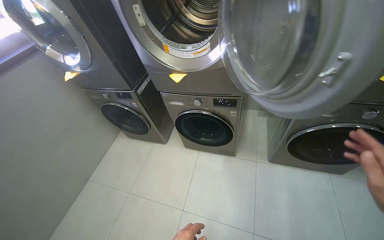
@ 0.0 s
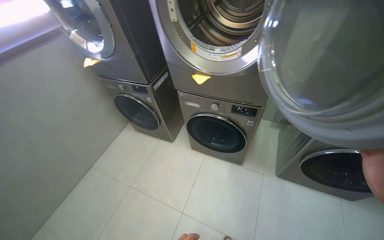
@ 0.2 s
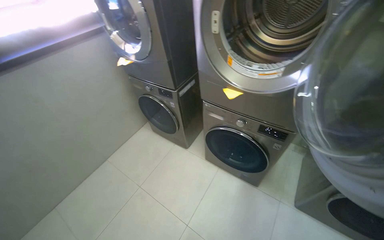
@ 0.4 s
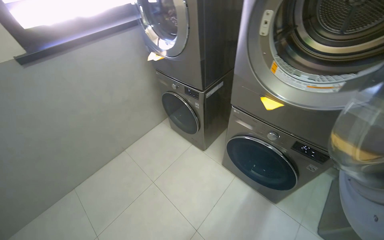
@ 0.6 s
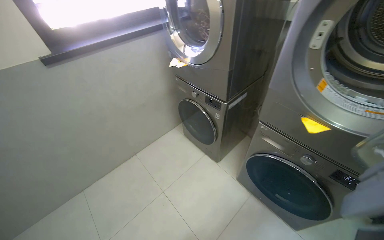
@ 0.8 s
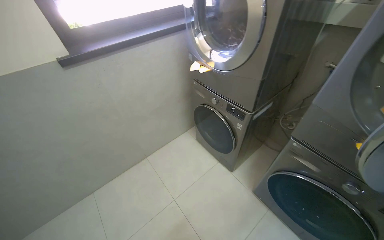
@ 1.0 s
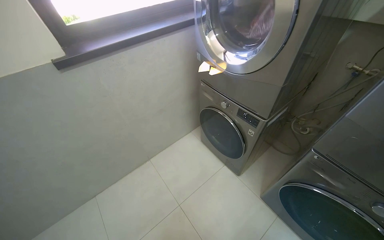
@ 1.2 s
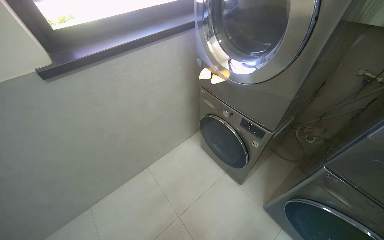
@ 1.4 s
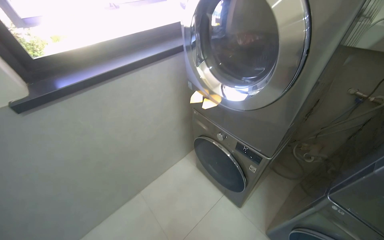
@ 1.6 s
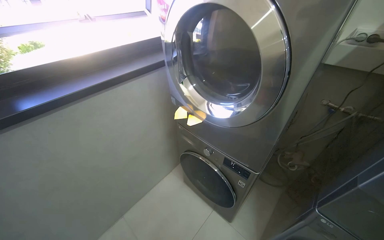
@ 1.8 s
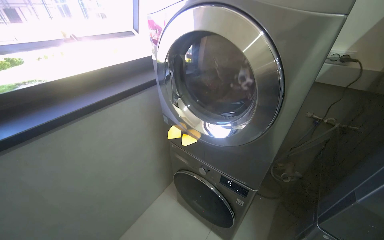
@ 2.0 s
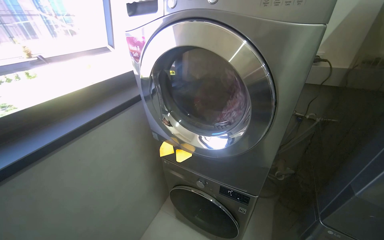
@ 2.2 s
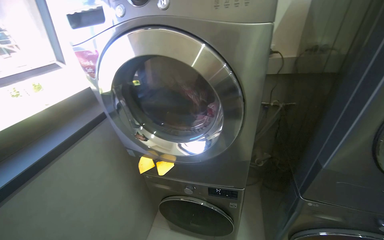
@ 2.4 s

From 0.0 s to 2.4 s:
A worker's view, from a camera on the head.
Job: managing laundry.
The whole recording: Unloading finished laundry into basket. The worker unloads the finished clothes from the laundry machine into the basket.
From 0.0 s to 1.2 s: The camera is carried some 60 cm. The head rotates roughly 35 degrees to the left.
From 1.2 s to 2.4 s: The head turns to the right by some 40 degrees. The view tips upward by about 15 degrees.

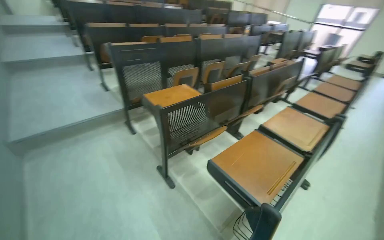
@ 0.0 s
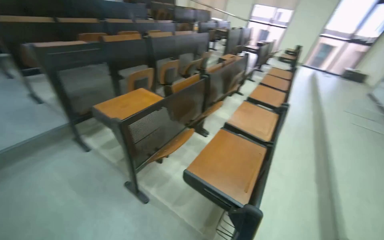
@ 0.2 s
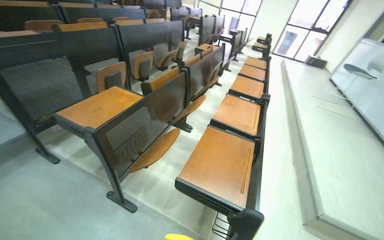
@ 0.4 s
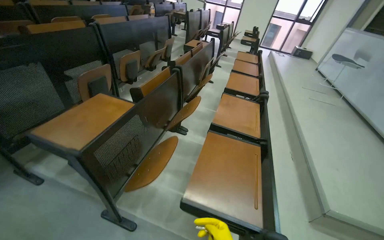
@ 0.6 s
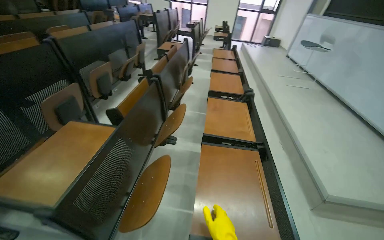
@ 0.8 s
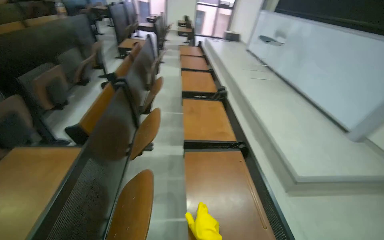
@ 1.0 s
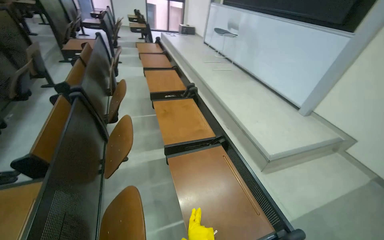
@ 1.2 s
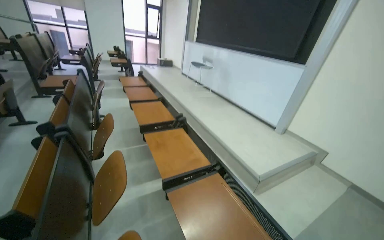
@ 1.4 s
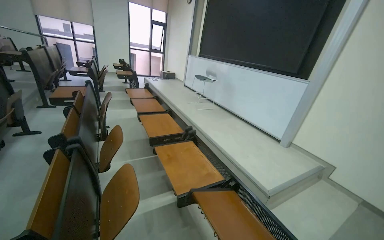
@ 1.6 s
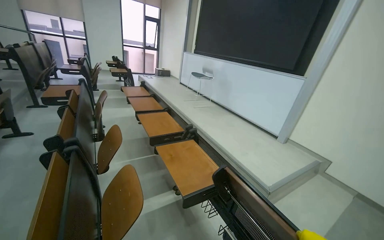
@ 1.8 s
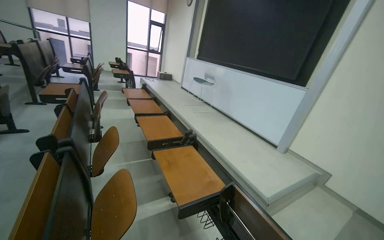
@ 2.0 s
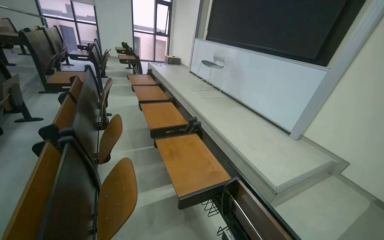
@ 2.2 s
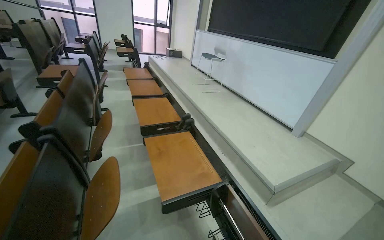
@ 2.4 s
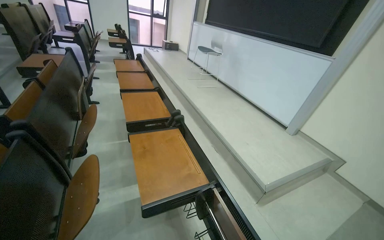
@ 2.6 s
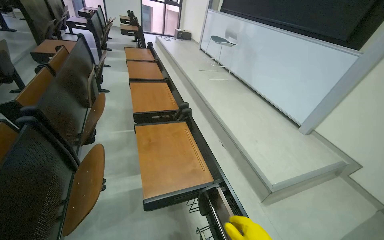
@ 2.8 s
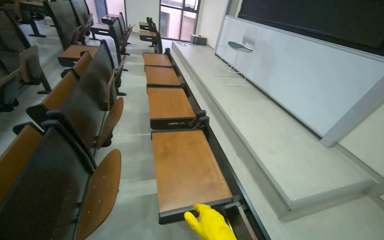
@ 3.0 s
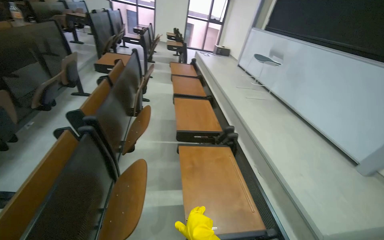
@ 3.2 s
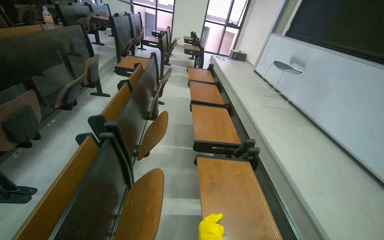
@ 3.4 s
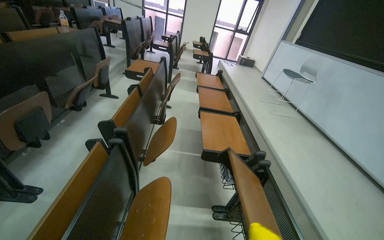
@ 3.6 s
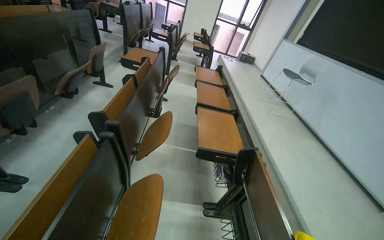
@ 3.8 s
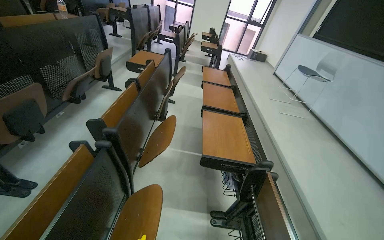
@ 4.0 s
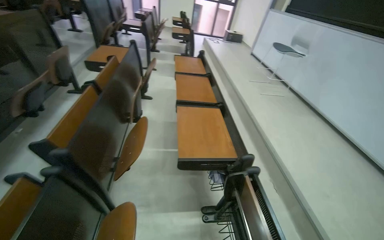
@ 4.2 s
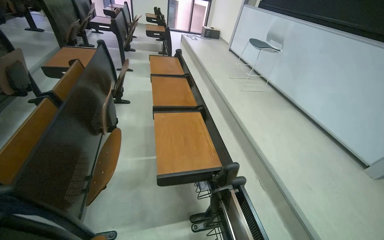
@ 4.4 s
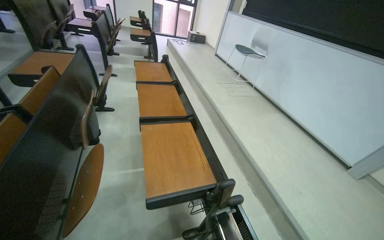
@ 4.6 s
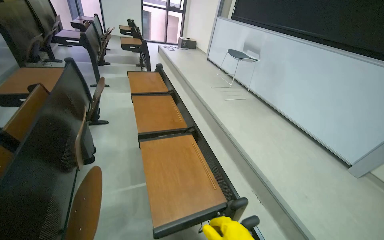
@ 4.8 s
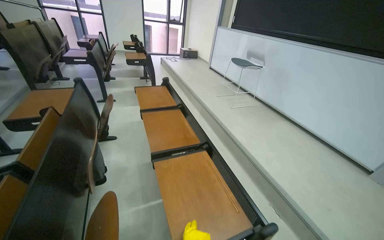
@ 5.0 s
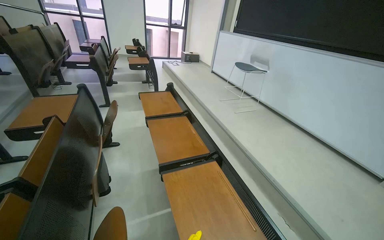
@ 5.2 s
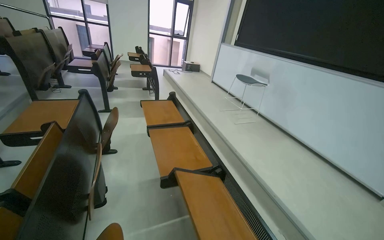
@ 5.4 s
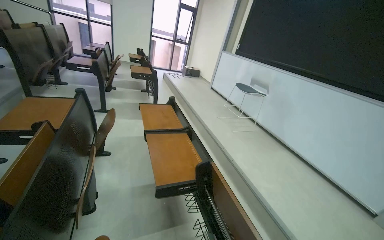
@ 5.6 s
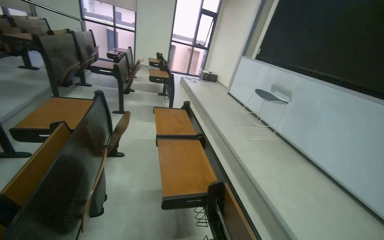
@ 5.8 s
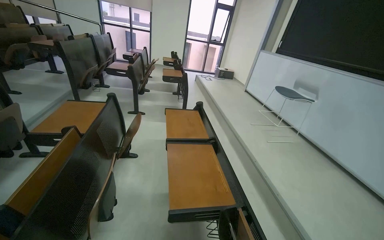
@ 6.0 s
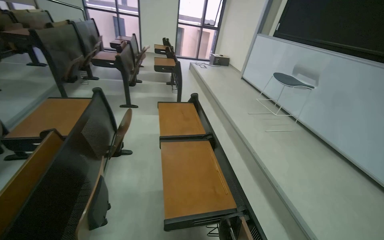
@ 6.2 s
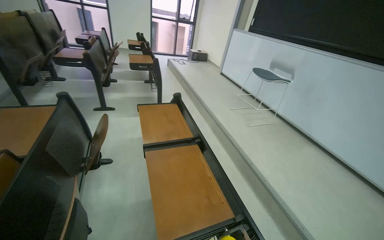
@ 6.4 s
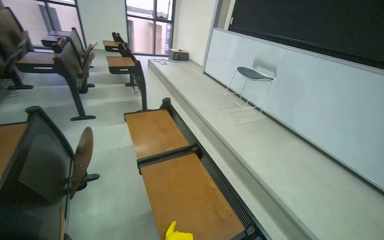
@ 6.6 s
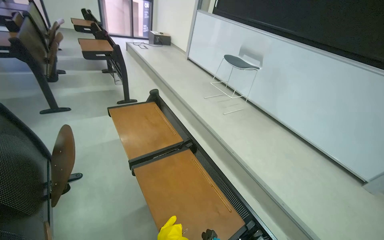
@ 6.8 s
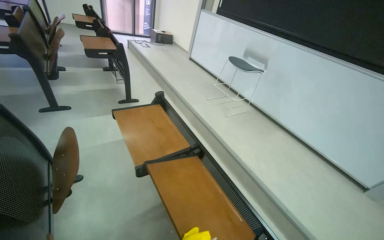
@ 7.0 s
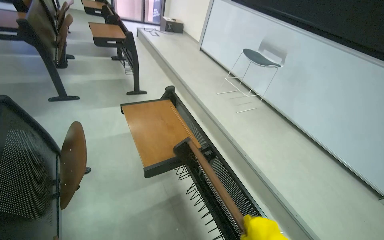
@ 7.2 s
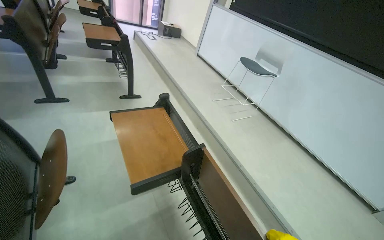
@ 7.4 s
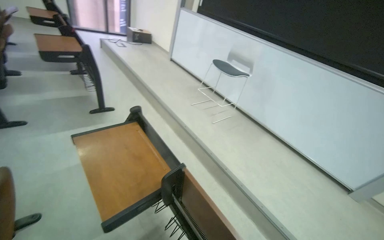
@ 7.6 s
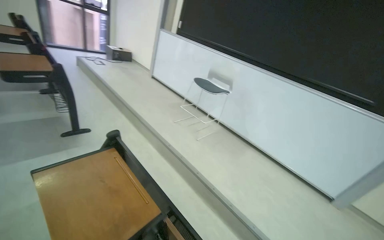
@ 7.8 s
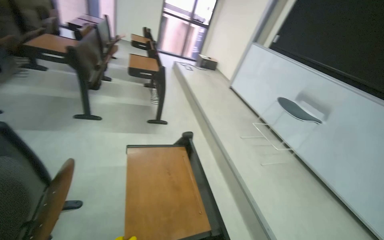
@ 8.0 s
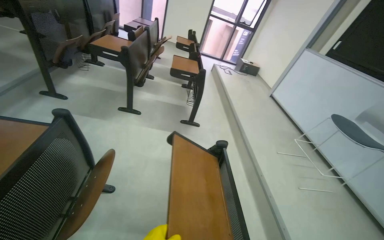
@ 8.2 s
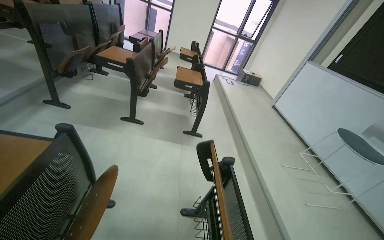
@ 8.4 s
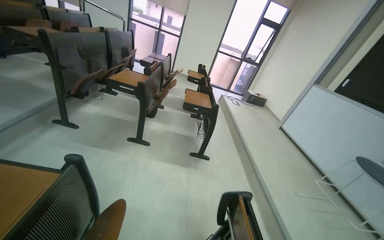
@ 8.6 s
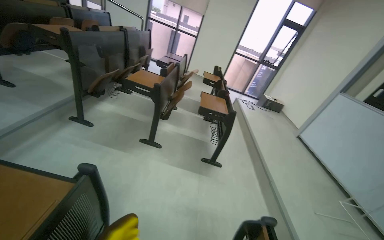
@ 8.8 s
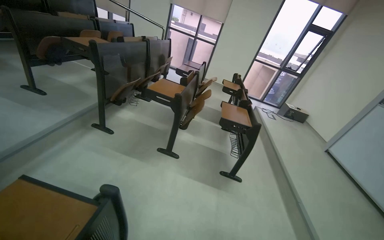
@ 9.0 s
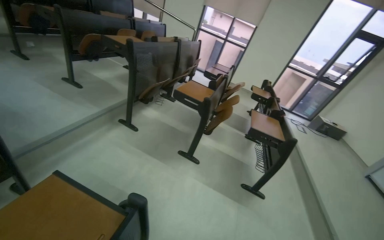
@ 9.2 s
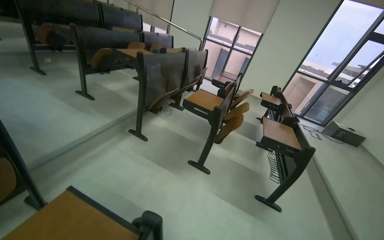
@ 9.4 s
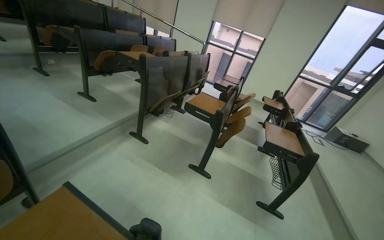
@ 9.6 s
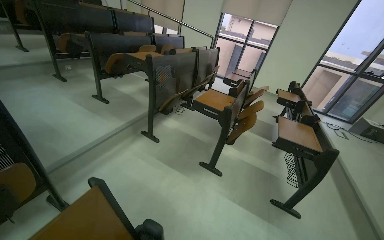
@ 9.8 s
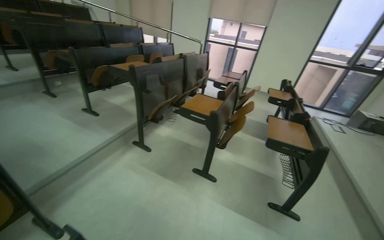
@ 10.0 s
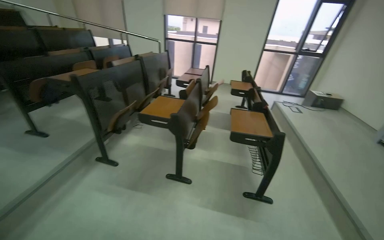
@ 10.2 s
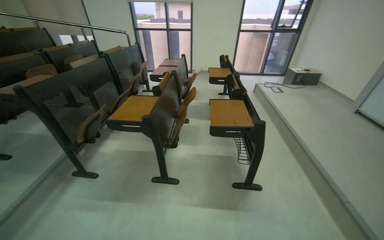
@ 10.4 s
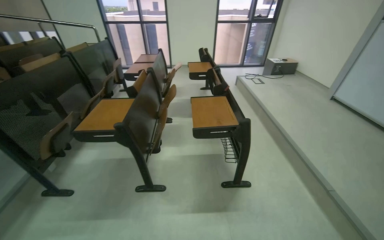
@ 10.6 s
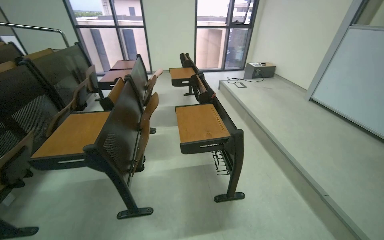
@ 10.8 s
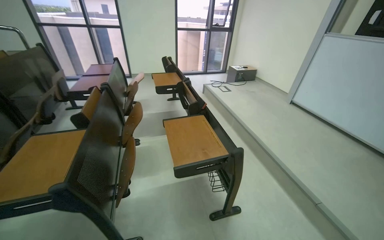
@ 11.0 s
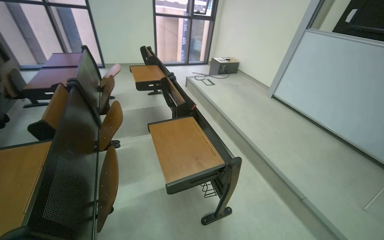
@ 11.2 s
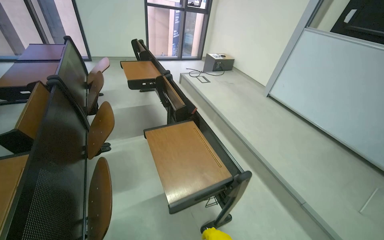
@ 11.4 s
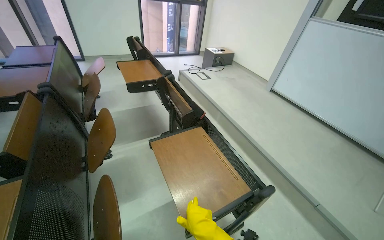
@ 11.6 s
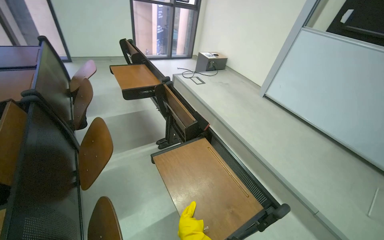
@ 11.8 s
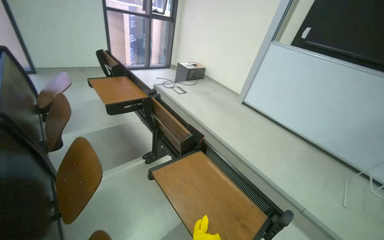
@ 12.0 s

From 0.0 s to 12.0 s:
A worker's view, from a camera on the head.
Job: organizing items.
The whole recording: Organizing auditorium chairs and desks. The worker adjusts and aligns chairs and desks in the auditorium.
From 0.0 s to 1.6 s: The camera is carried roughly 80 cm. The wearer looks about 80 degrees further to the right.
From 3.0 s to 4.4 s: The camera travels roughly 50 cm.
From 4.4 s to 6.0 s: The head travels roughly 60 cm.
From 6.0 s to 7.6 s: The head travels some 70 cm. The head rotates some 30 degrees to the right. The view tilts approximately 10 degrees downward.
From 7.6 s to 9.0 s: The camera is carried roughly 60 cm. The head rotates roughly 50 degrees to the left. The camera pitches upward, by roughly 20 degrees.
From 9.0 s to 10.4 s: The camera travels some 50 cm.
From 10.4 s to 12.0 s: The camera travels some 1 m. The wearer's head swings about 45 degrees to the right.

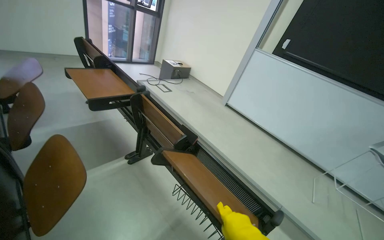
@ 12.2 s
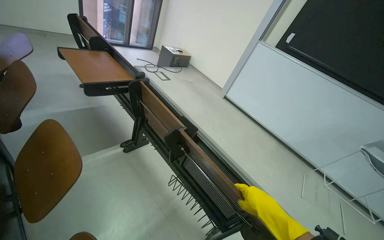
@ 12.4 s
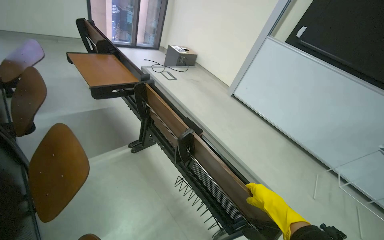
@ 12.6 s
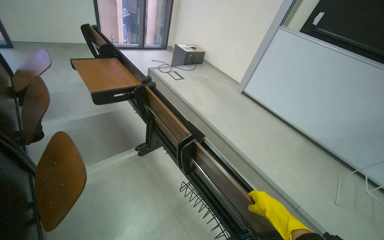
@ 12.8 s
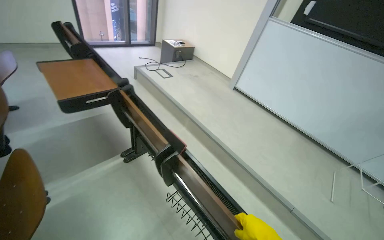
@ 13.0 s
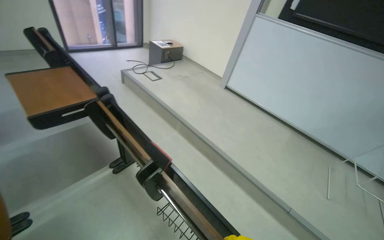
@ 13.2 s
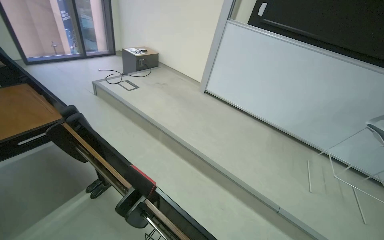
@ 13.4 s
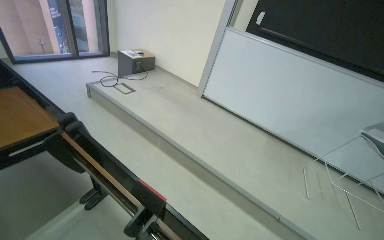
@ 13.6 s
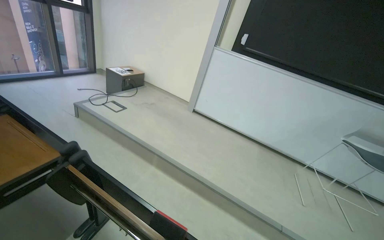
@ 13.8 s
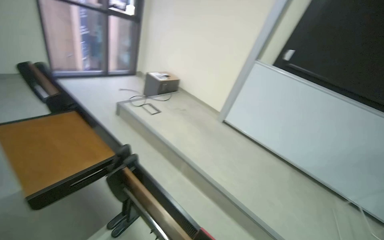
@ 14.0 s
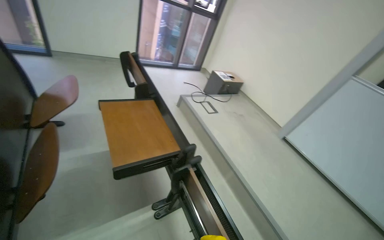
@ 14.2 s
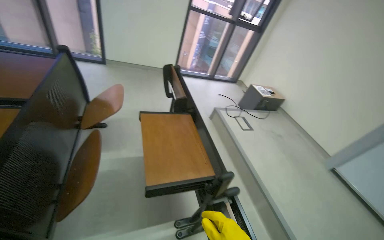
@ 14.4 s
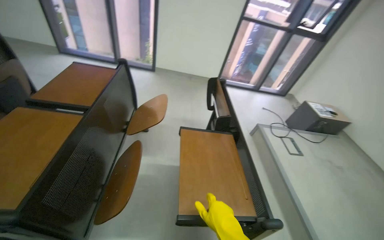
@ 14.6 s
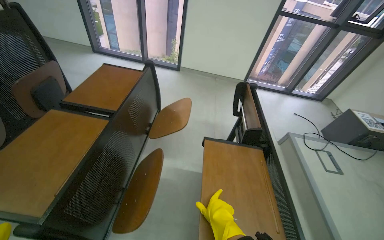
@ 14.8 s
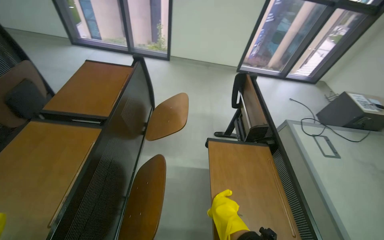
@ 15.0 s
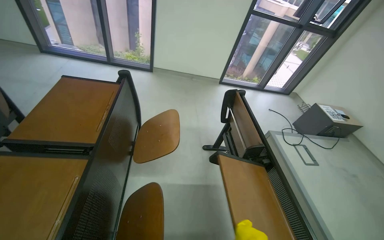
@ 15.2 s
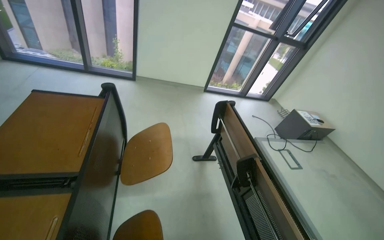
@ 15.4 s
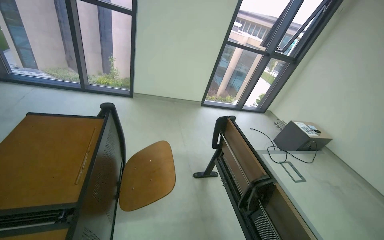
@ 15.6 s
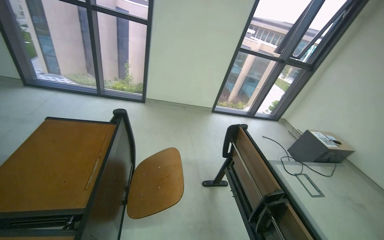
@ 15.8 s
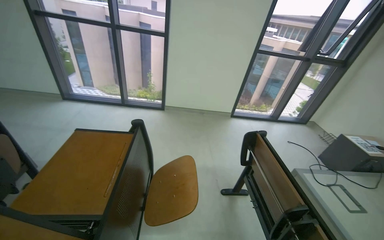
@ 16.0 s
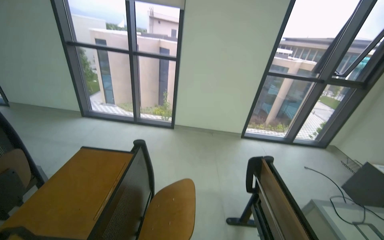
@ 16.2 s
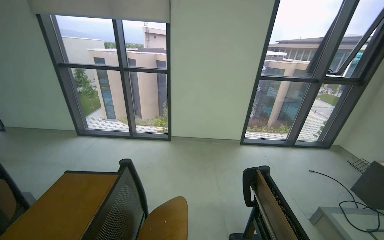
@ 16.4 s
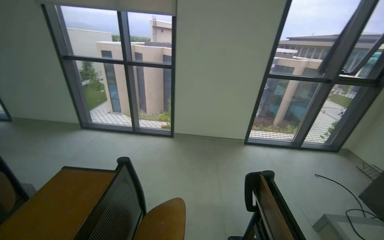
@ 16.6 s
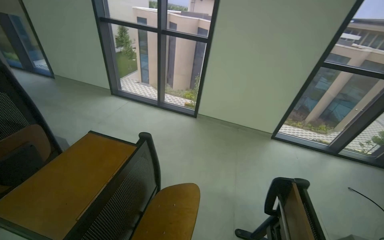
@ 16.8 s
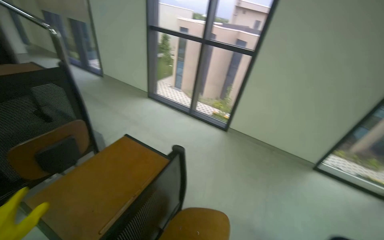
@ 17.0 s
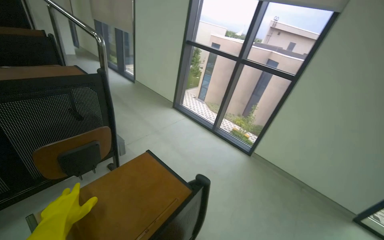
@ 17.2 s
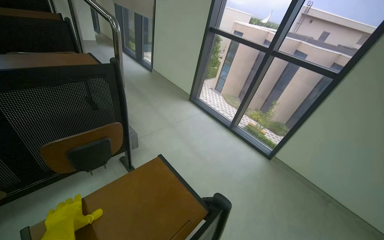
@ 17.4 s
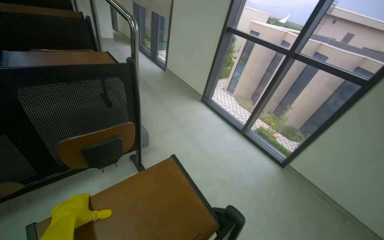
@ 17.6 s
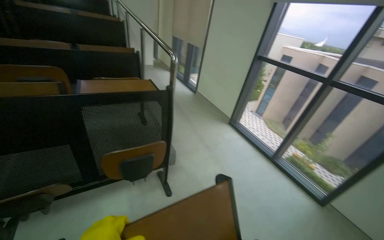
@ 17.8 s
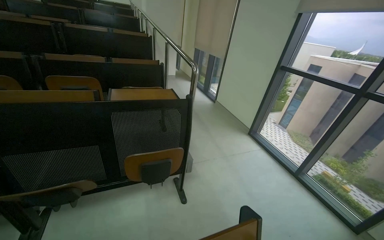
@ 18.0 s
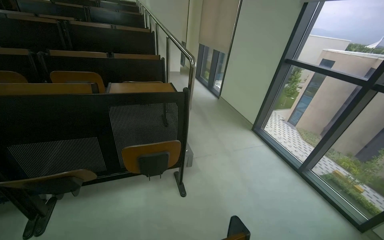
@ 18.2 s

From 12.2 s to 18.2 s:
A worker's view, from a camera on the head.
Job: organizing items.
The whole recording: Organizing auditorium chairs and desks. The worker adjusts and aligns chairs and desks in the auditorium.
From 12.2 s to 13.8 s: The camera is carried about 50 cm. The wearer looks approximately 20 degrees further to the right.
From 13.8 s to 15.2 s: The head travels some 80 cm. The head turns to the left by some 55 degrees.
From 15.2 s to 16.6 s: The view tilts some 20 degrees upward.
From 16.6 s to 18.2 s: The wearer moves roughly 50 cm. The wearer's head swings some 65 degrees to the left.
